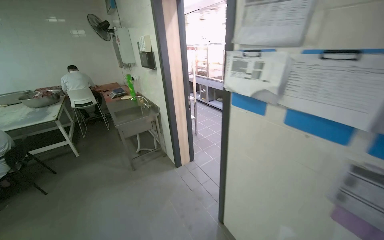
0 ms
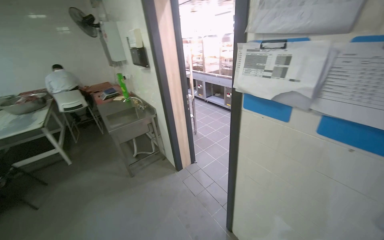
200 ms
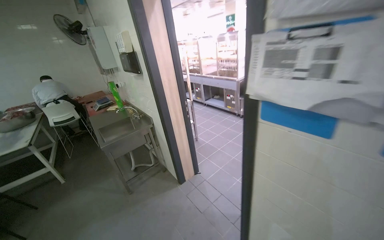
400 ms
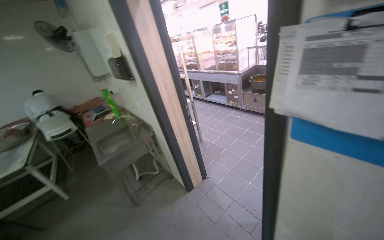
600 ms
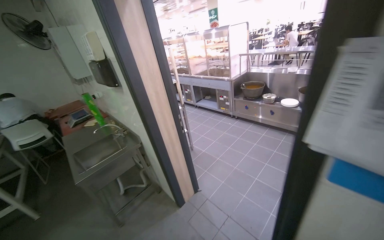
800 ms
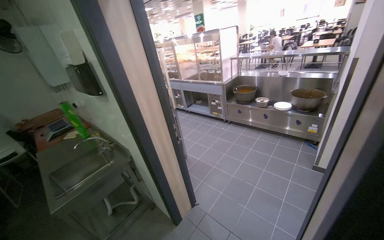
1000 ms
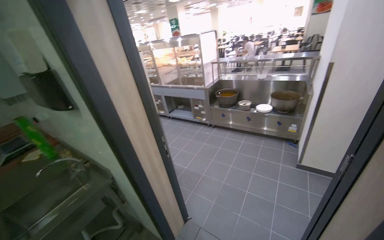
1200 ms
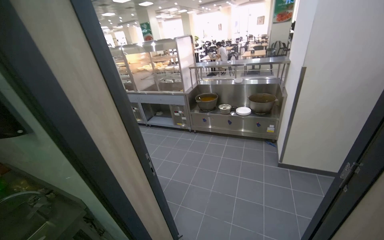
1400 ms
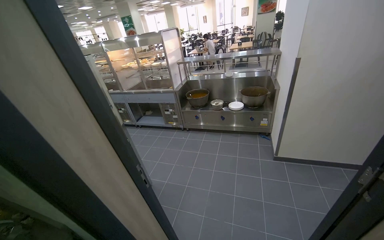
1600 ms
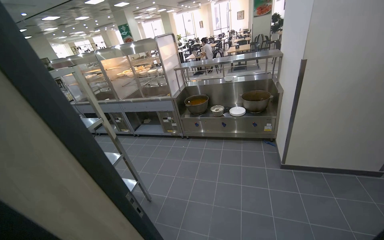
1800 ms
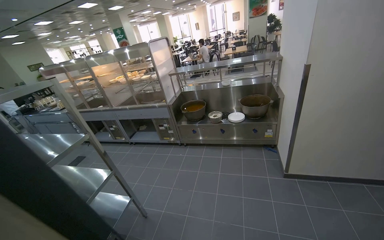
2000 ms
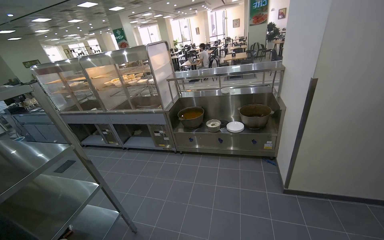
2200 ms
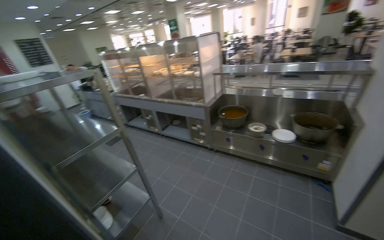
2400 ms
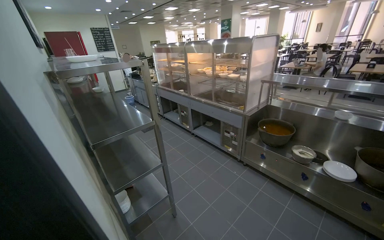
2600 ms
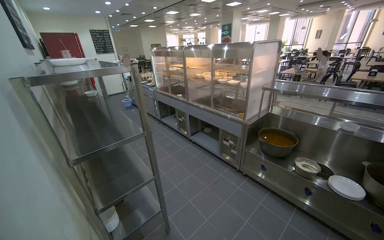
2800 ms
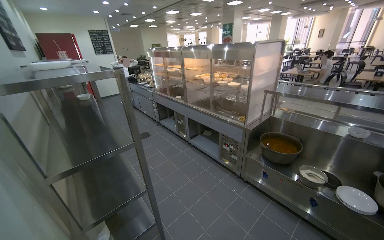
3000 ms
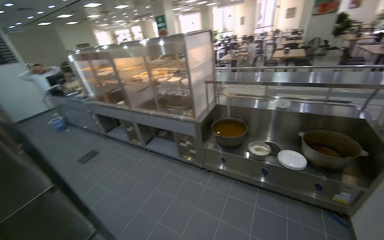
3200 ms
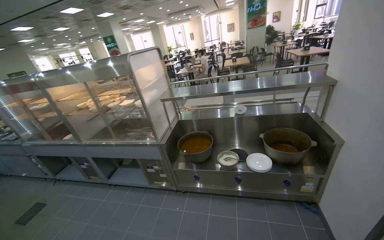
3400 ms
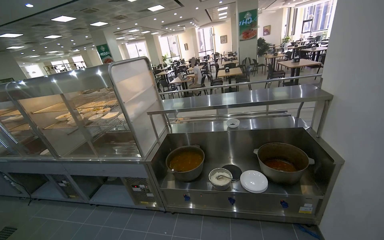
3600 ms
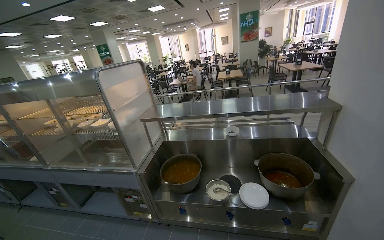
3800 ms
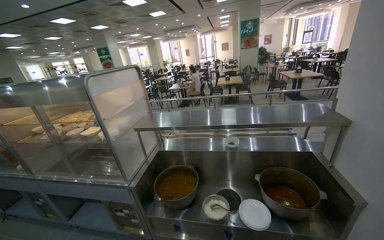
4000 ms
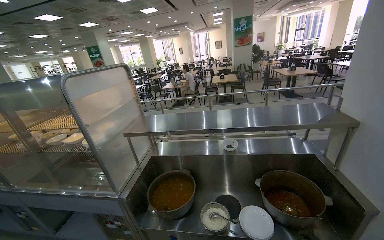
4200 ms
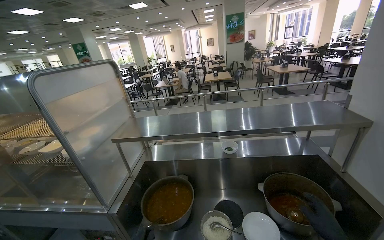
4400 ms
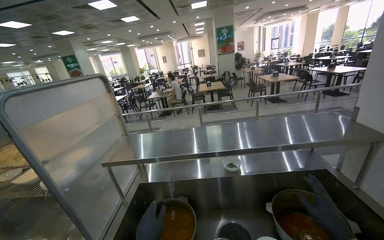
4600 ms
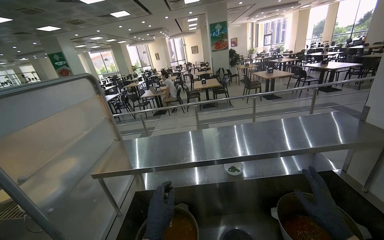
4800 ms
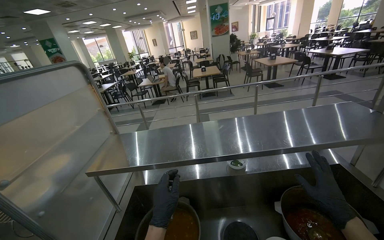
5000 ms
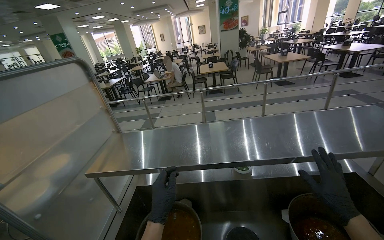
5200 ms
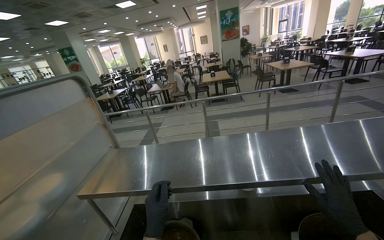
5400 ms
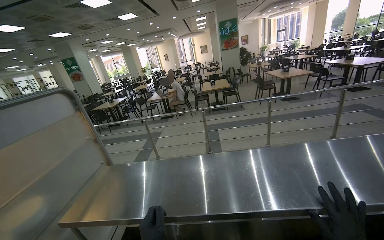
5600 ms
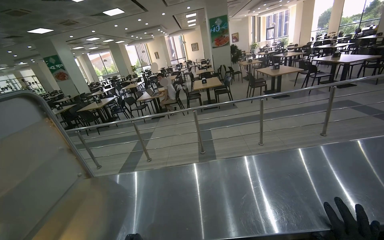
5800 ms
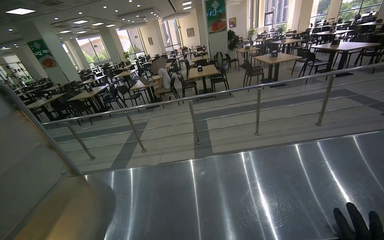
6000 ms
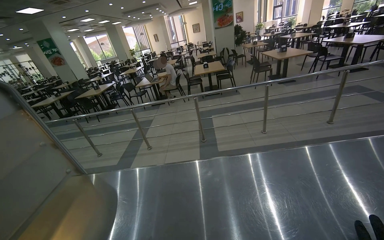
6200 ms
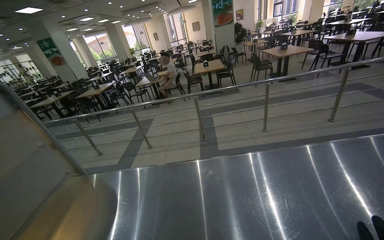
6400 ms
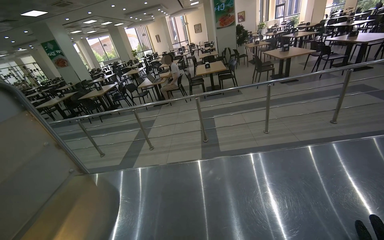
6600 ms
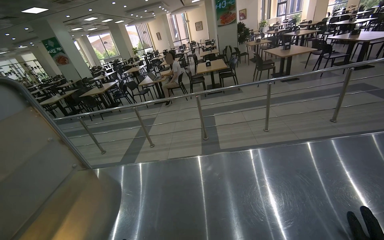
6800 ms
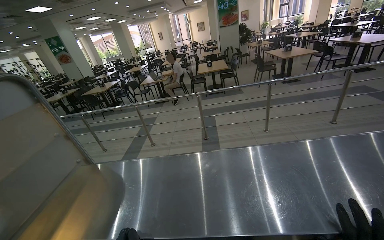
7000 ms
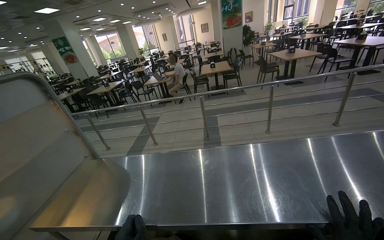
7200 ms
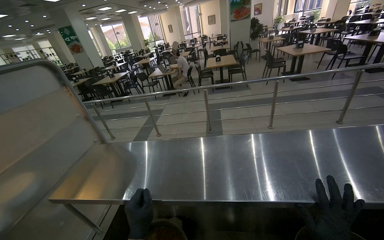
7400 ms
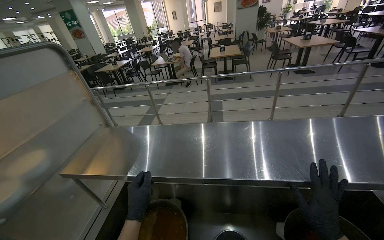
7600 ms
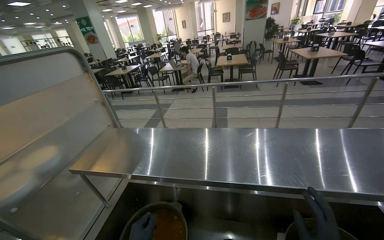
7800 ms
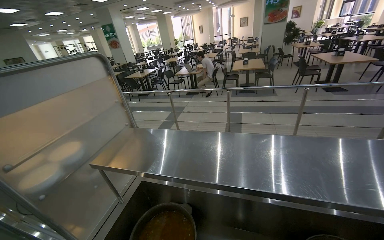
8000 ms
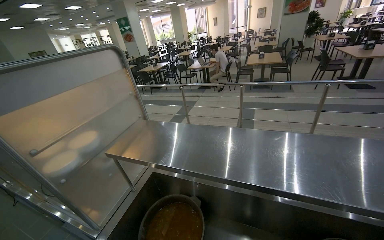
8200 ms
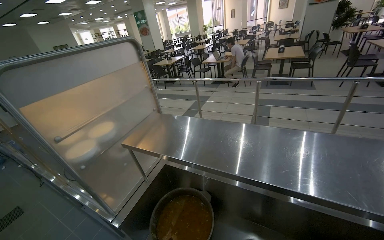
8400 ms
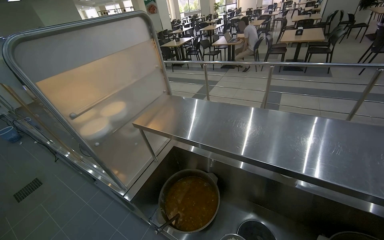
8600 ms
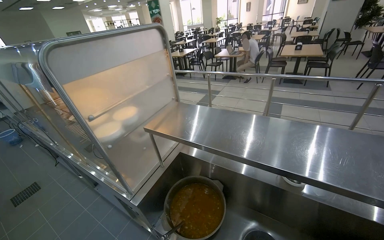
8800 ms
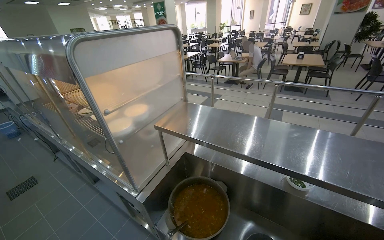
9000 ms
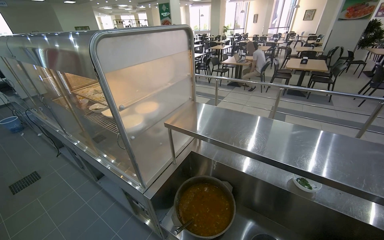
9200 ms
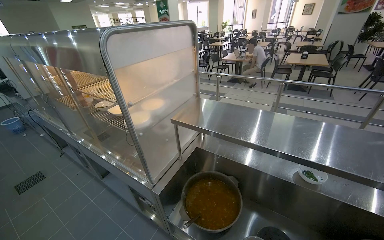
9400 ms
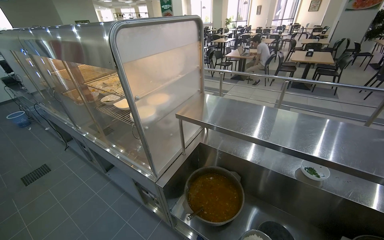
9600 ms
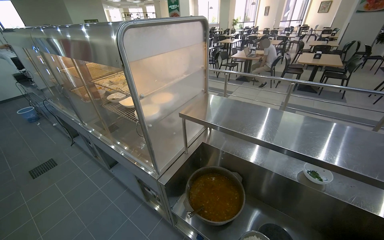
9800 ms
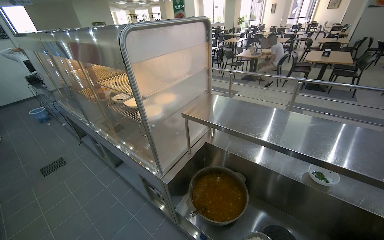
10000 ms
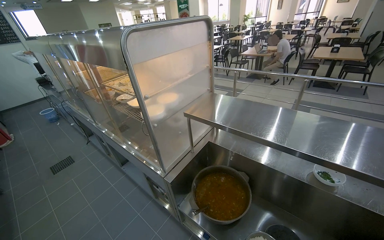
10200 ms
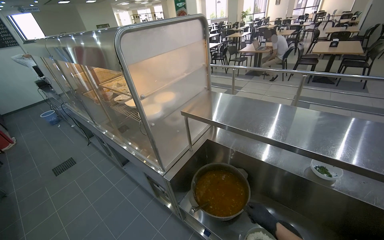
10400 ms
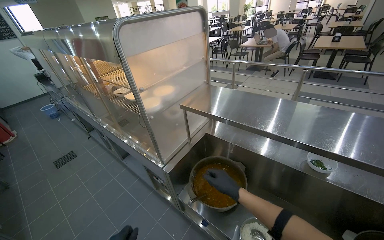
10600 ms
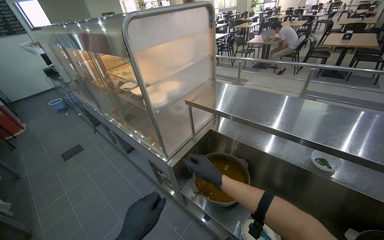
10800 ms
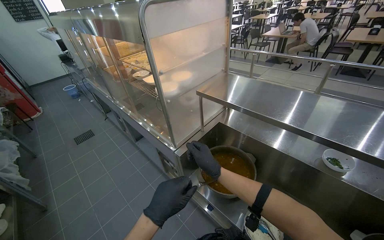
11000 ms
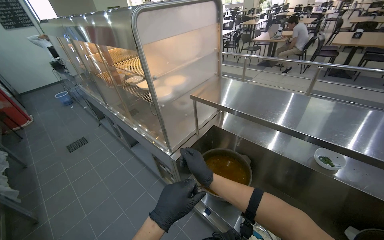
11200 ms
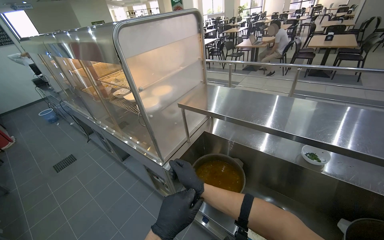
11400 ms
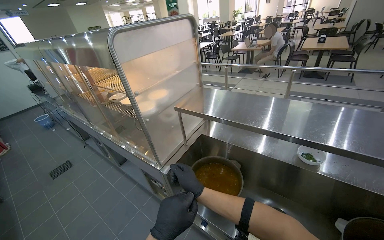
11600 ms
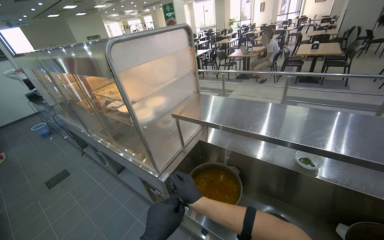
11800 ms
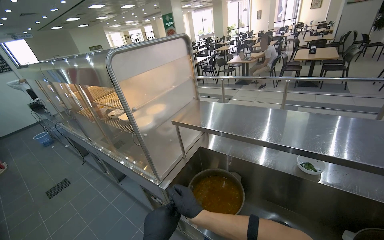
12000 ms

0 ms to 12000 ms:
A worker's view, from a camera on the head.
Job: preparing food.
The whole recording: Cutting peeled potatoes into cubes. The worker continues cutting peeled potatoes into cubes on a yellow cutting board.
0 ms to 1600 ms: The camera is carried approximately 1 m. The head turns to the right by some 40 degrees.
1600 ms to 3000 ms: The camera is carried about 80 cm. The head rotates some 35 degrees to the left.
3000 ms to 4400 ms: The camera is carried about 90 cm. The wearer's head swings some 45 degrees to the right.
4400 ms to 6000 ms: The camera travels about 60 cm.
7600 ms to 9000 ms: The wearer's head swings roughly 25 degrees to the left.

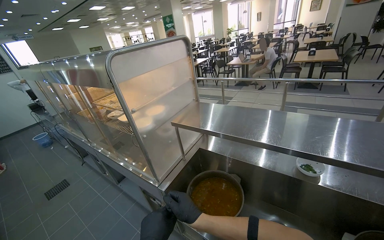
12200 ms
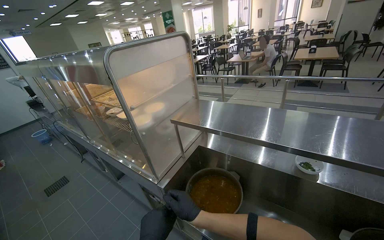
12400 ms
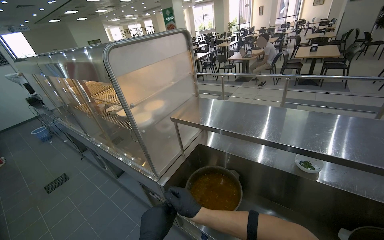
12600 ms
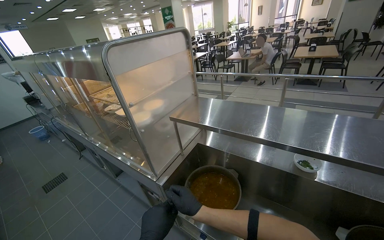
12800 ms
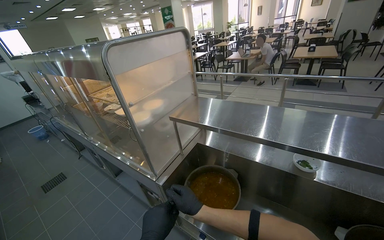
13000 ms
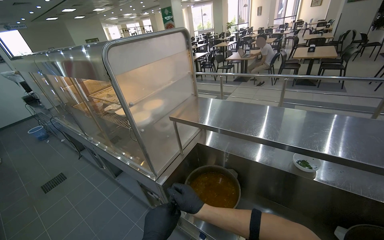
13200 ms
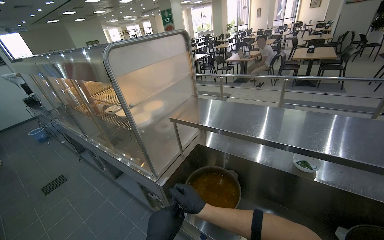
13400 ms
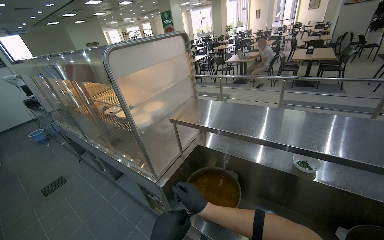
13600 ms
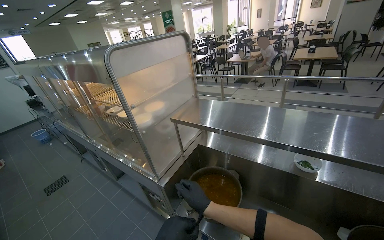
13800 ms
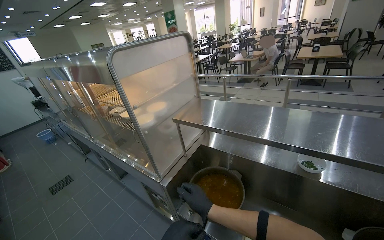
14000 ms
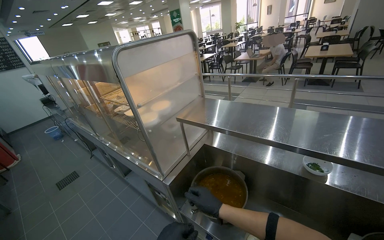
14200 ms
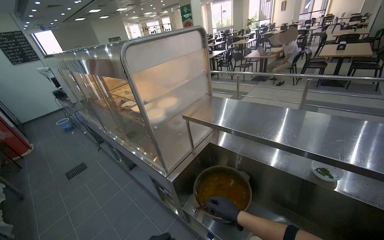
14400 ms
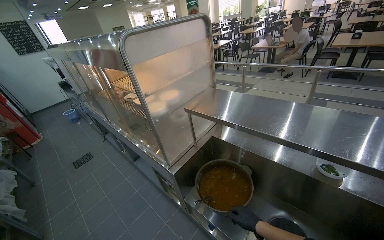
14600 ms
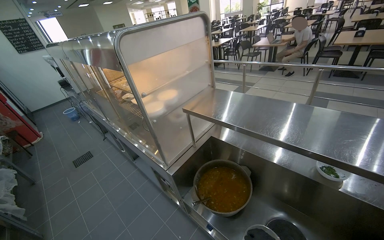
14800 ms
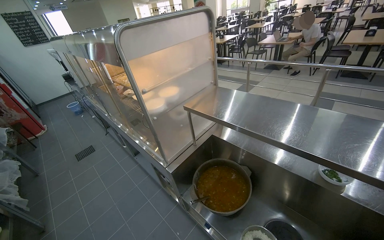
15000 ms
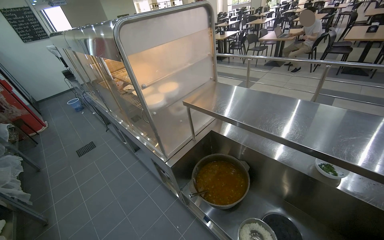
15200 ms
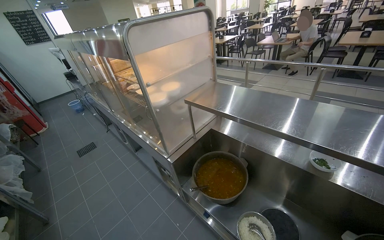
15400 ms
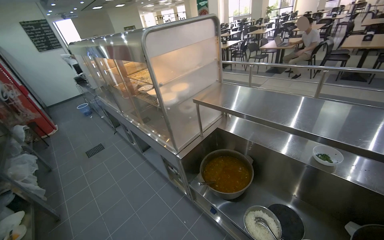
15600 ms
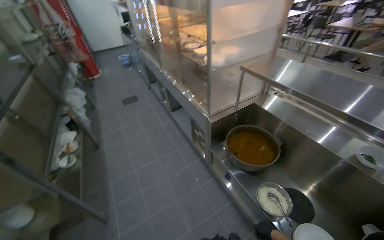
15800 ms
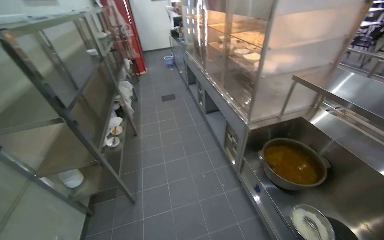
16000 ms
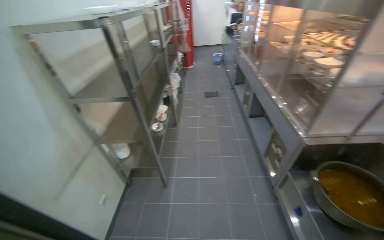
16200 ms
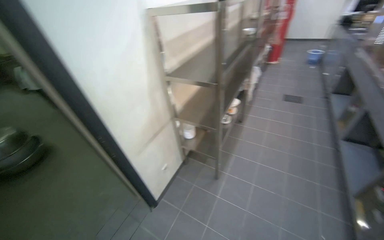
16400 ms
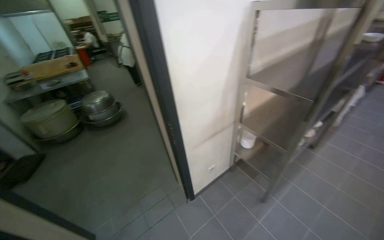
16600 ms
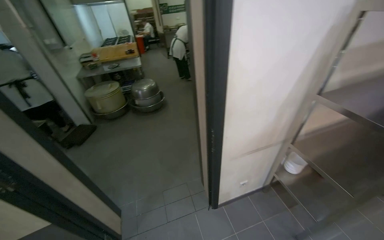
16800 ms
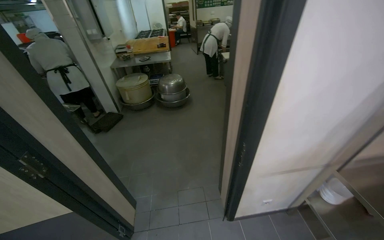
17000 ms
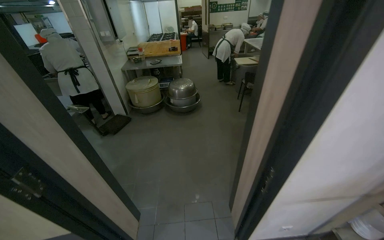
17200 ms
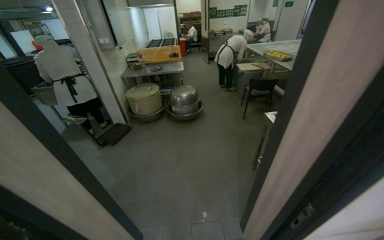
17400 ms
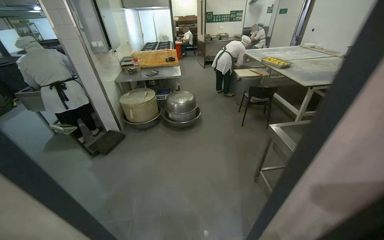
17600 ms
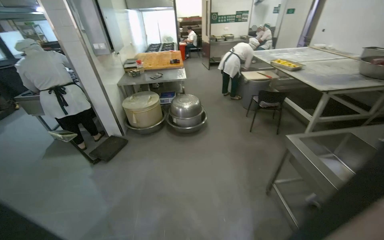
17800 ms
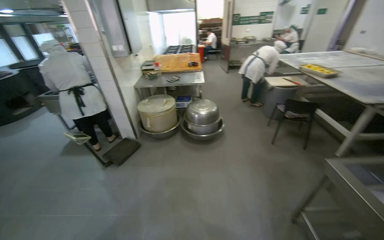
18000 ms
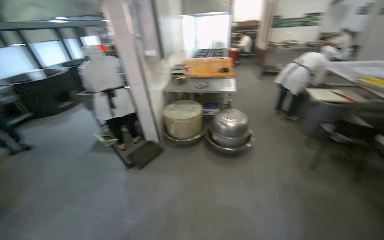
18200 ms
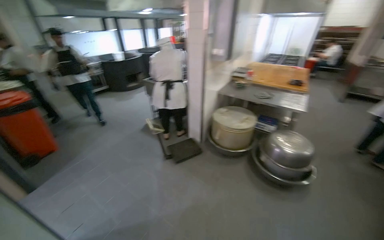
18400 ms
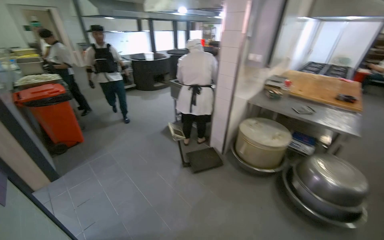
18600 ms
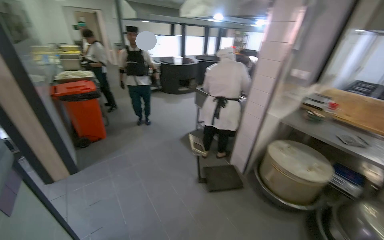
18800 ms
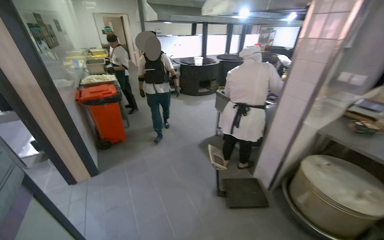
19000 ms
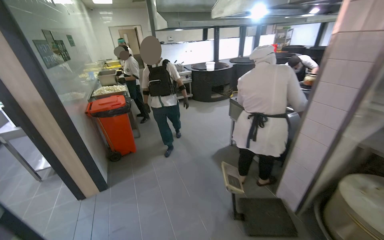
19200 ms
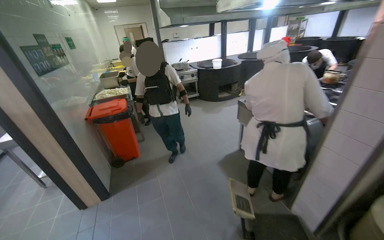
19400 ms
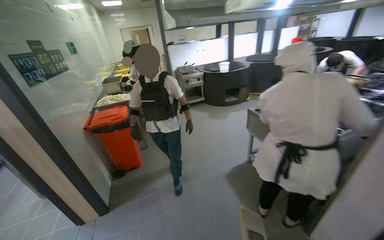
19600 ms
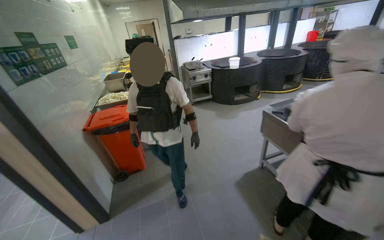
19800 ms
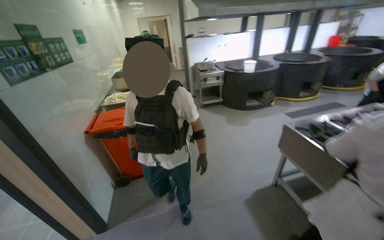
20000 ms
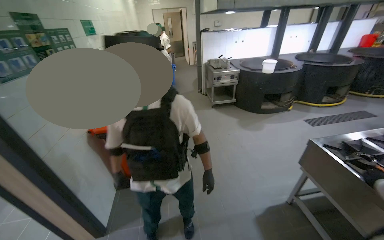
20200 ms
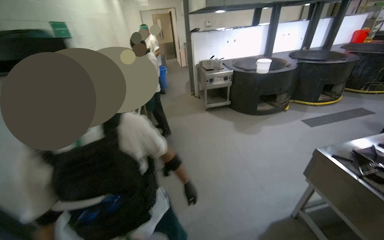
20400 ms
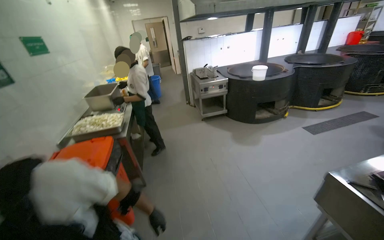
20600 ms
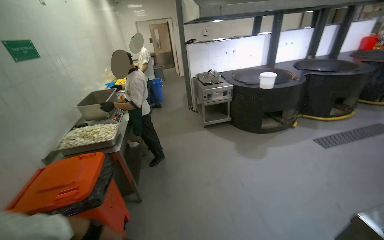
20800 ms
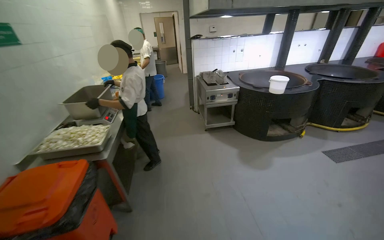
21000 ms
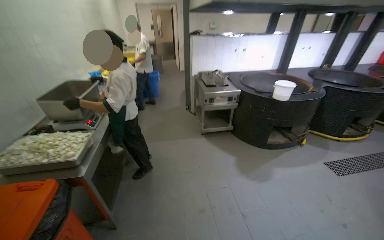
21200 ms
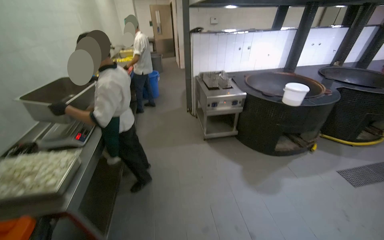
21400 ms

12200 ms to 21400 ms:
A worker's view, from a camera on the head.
Job: preparing food.
The whole recording: Cutting peeled potatoes into cubes. The worker continues cutting peeled potatoes into cubes on a yellow cutting board.
15200 ms to 16800 ms: The camera travels about 90 cm. The head turns to the left by approximately 120 degrees. The wearer looks some 15 degrees further downward.
16800 ms to 18400 ms: The camera travels roughly 1 m. The wearer looks approximately 50 degrees further to the left.
18400 ms to 19800 ms: The camera is carried roughly 1.5 m. The wearer looks roughly 40 degrees further to the left.
19800 ms to 21400 ms: The head travels some 1.5 m.
